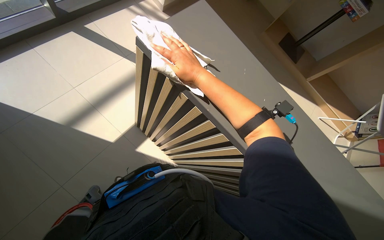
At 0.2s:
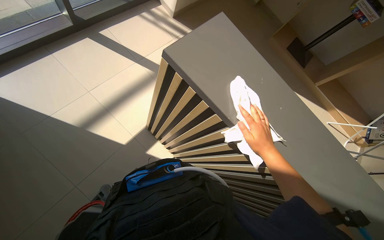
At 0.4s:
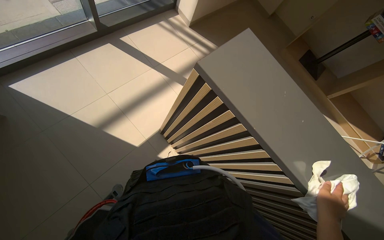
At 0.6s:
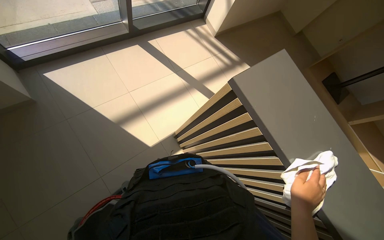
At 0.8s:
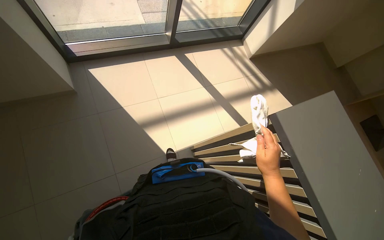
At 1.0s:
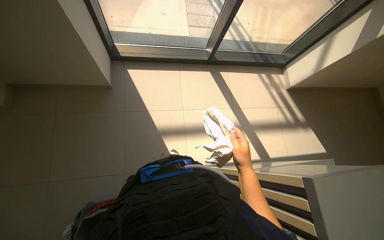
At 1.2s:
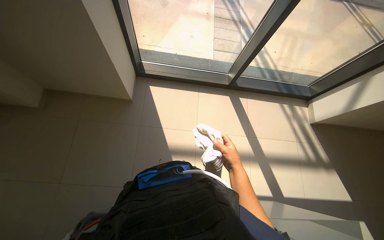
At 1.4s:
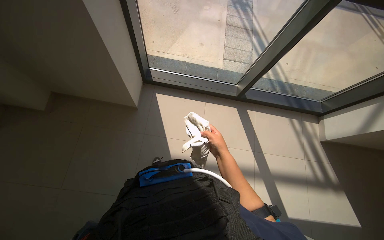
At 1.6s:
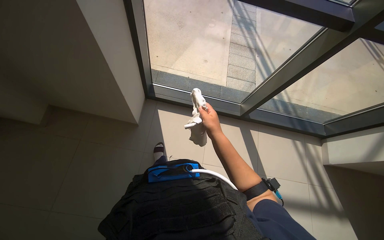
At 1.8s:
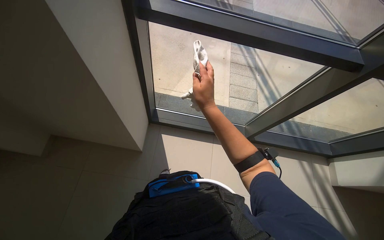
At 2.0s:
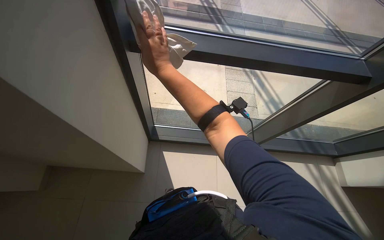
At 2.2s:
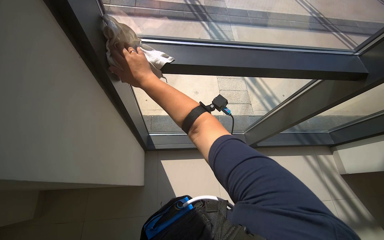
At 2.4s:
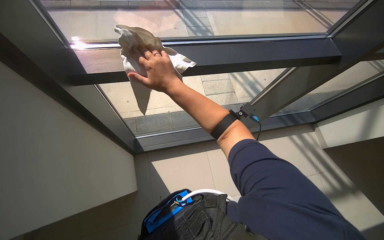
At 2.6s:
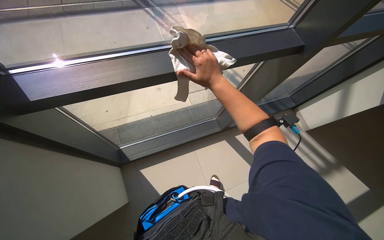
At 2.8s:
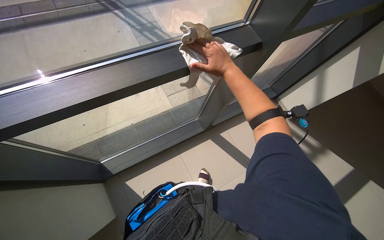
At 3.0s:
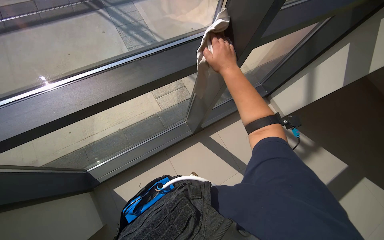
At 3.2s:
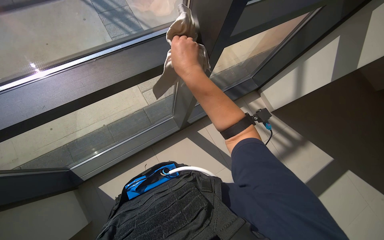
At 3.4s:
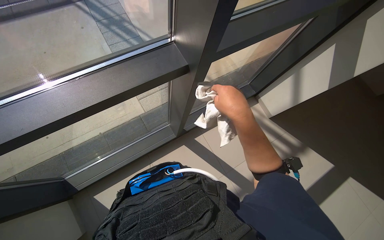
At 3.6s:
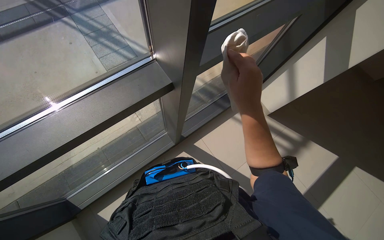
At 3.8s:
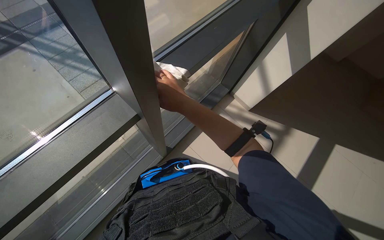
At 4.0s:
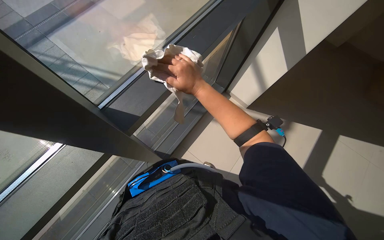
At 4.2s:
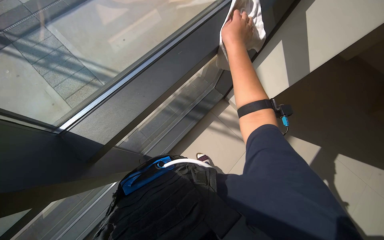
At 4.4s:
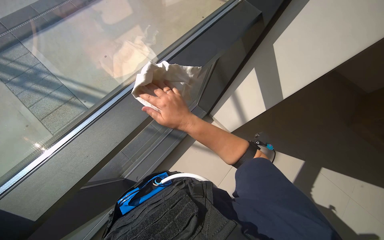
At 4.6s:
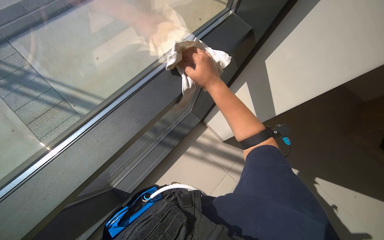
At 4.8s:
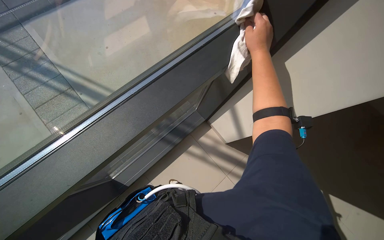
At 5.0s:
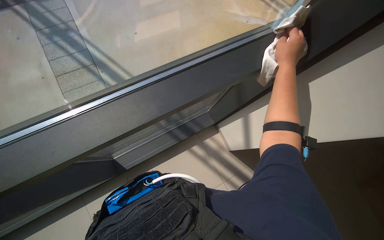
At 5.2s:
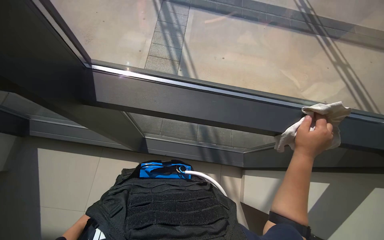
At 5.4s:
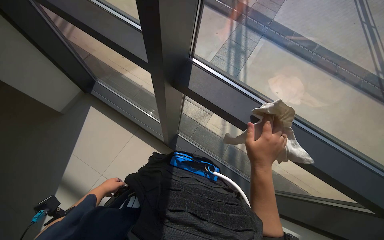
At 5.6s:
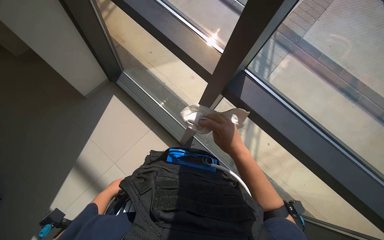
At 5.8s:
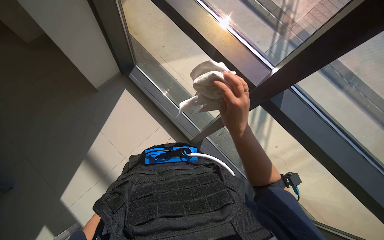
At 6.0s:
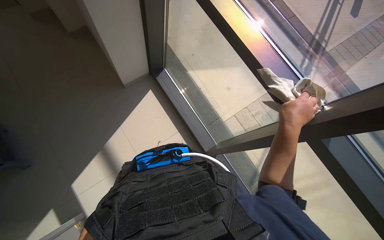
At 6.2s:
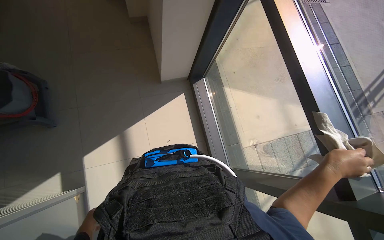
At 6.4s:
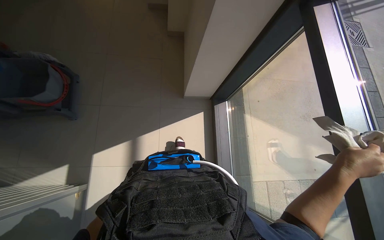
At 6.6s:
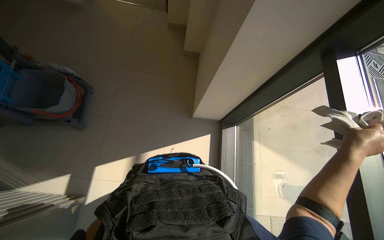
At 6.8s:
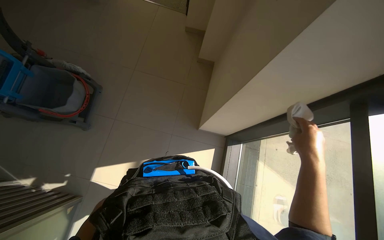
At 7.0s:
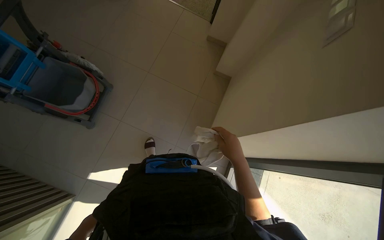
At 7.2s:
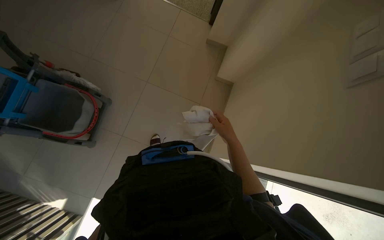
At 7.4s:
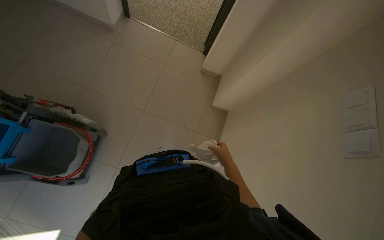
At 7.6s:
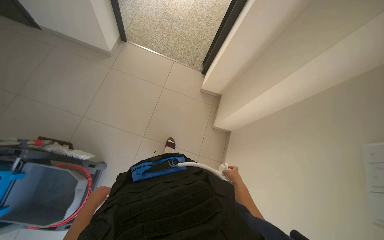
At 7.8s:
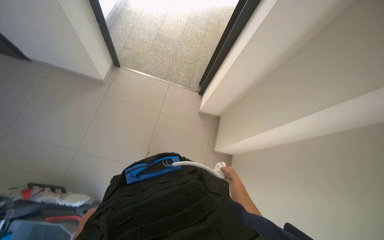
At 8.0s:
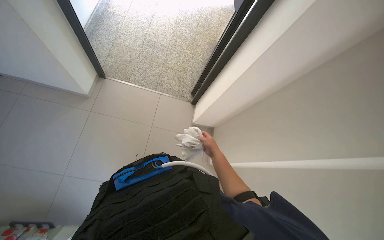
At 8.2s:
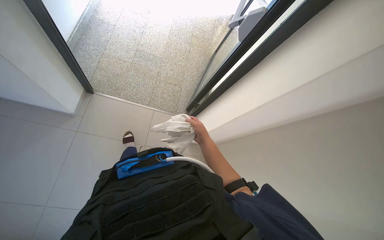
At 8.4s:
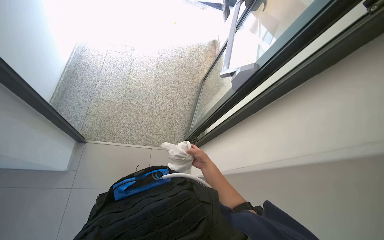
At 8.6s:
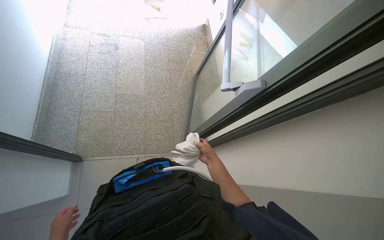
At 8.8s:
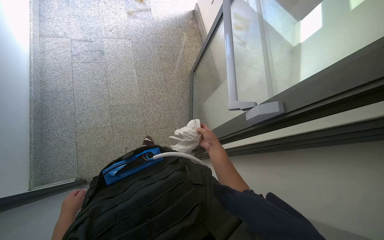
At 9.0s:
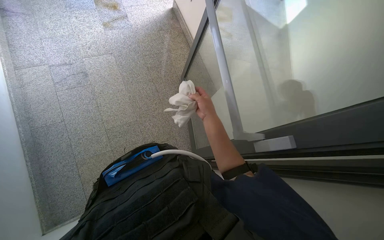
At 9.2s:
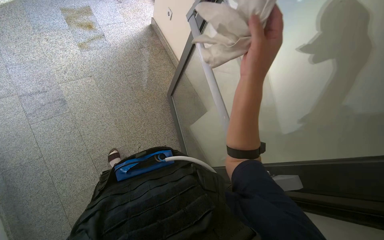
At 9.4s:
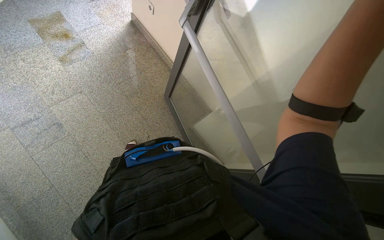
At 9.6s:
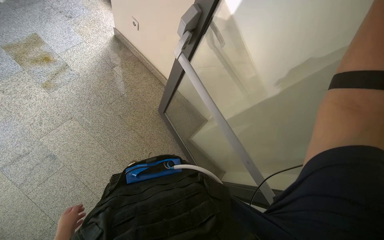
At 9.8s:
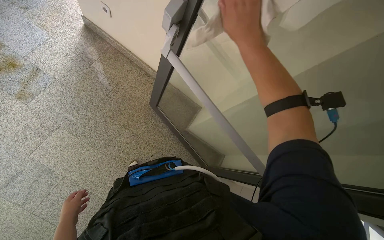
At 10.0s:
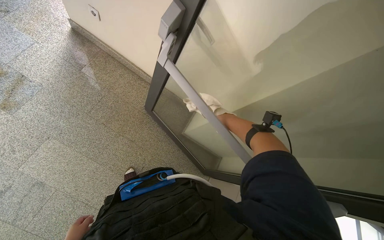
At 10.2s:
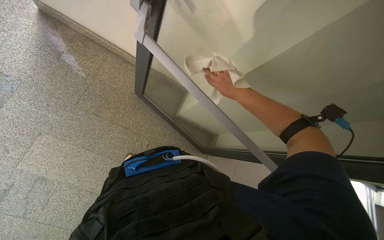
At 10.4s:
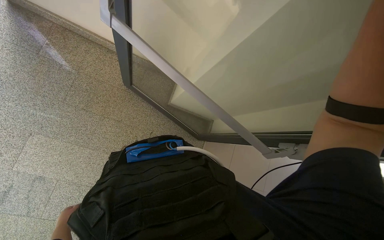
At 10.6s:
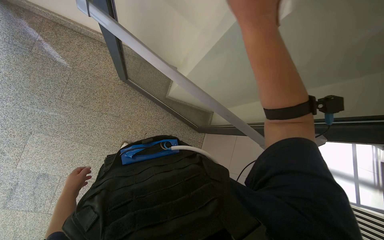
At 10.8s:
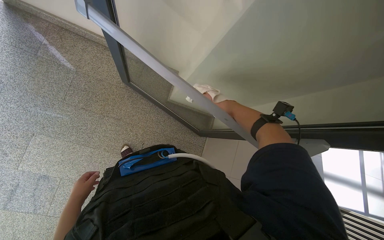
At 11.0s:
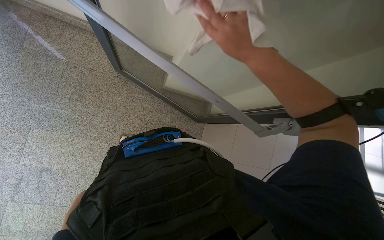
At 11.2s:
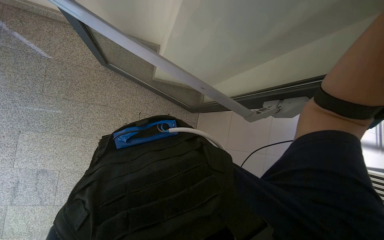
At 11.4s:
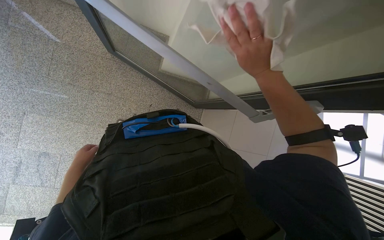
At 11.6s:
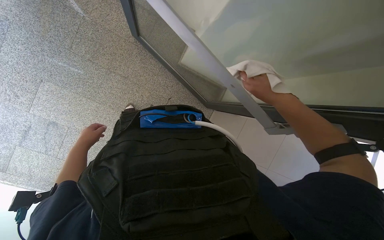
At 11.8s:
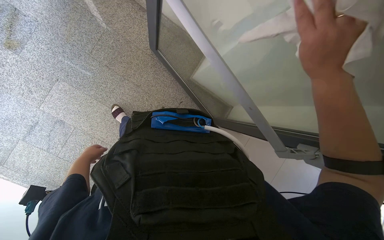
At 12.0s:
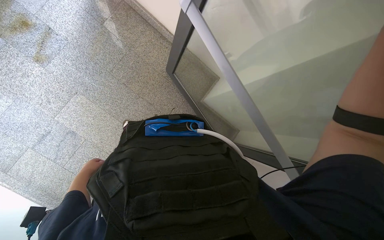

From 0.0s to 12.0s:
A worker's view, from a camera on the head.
Job: wiping surfaces.
The whole recording: Wiping various surfaces. The worker uses a cloth to wipe glass door frames, a desk, and glass panels.
From 0.0s to 1.6s: The camera travels roughly 70 cm. The wearer looks approximately 60 degrees further to the left. The view tips upward by some 15 degrees.
From 1.6s to 3.0s: The camera is carried approximately 50 cm. The wearer's head swings some 30 degrees to the right.
From 3.0s to 4.4s: The head travels roughly 70 cm.
From 4.4s to 6.0s: The wearer's head swings about 90 degrees to the left.
From 6.0s to 7.6s: The head travels roughly 40 cm. The wearer looks roughly 20 degrees further upward.
From 7.6s to 9.0s: The camera is carried some 1 m. Everything in view rotates approximately 25 degrees counterclockwise.
From 9.0s to 10.4s: The head travels roughly 50 cm. The head rotates approximately 40 degrees to the right. The wearer looks roughly 25 degrees further downward.

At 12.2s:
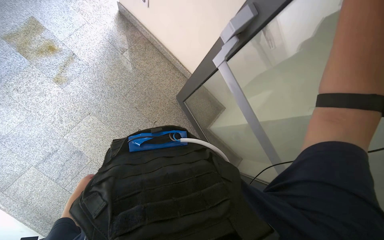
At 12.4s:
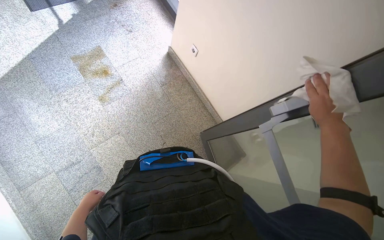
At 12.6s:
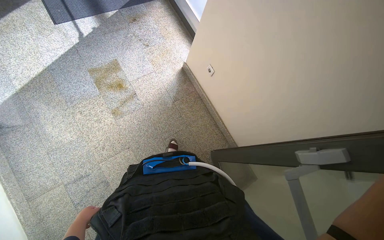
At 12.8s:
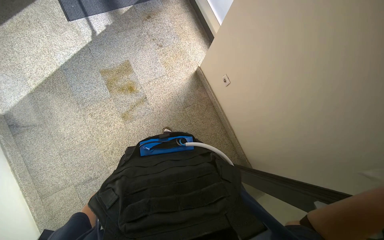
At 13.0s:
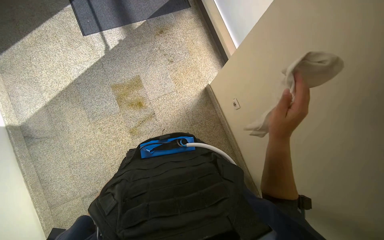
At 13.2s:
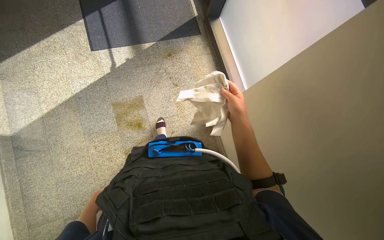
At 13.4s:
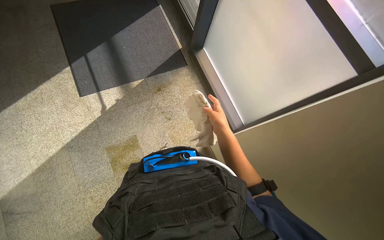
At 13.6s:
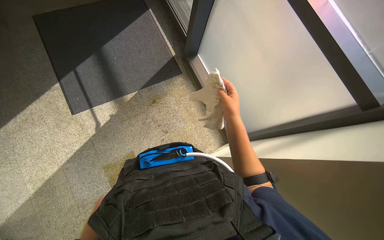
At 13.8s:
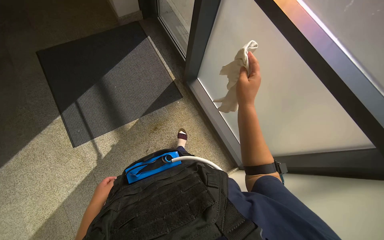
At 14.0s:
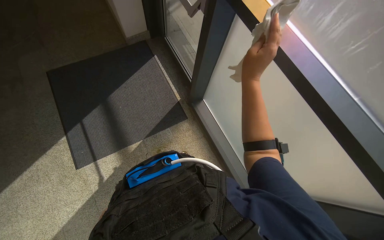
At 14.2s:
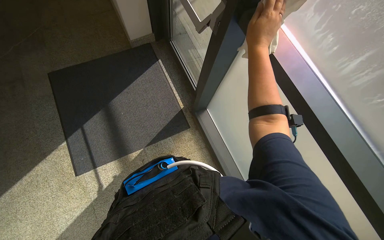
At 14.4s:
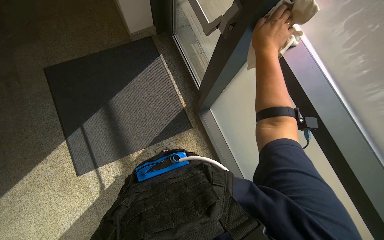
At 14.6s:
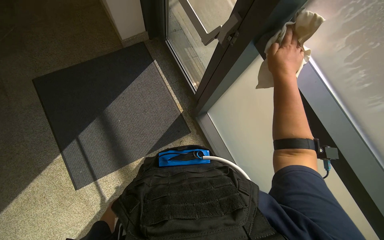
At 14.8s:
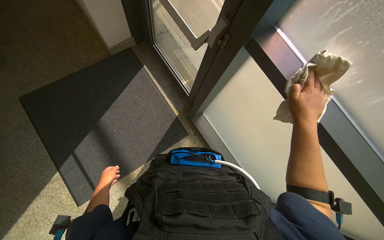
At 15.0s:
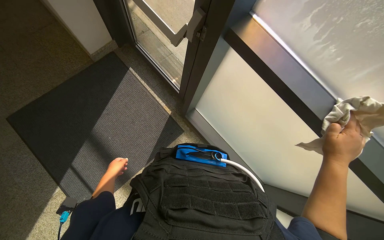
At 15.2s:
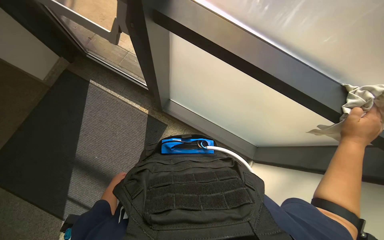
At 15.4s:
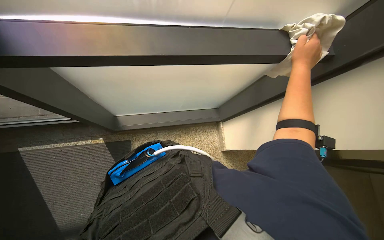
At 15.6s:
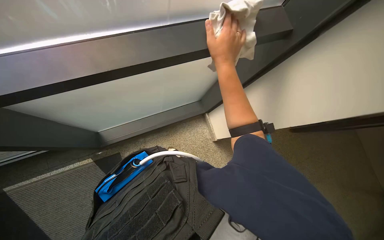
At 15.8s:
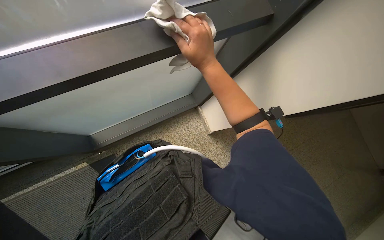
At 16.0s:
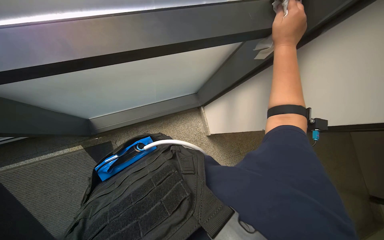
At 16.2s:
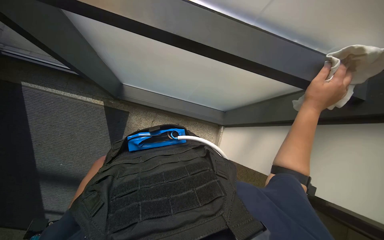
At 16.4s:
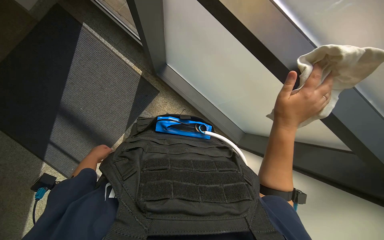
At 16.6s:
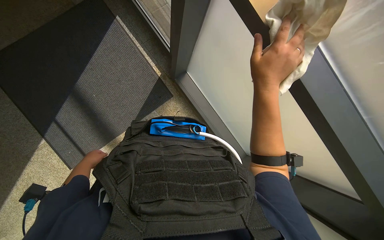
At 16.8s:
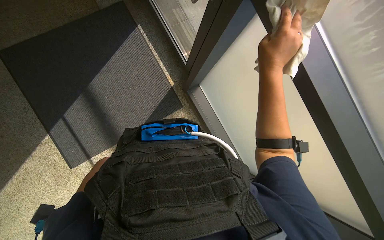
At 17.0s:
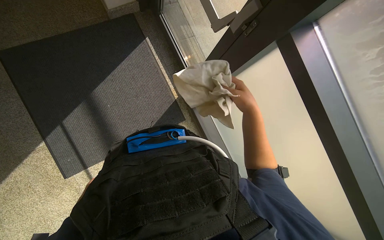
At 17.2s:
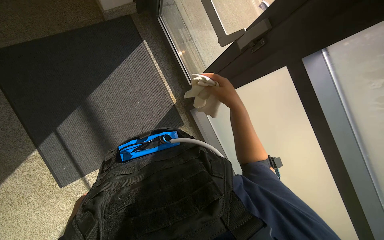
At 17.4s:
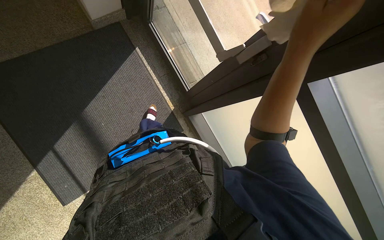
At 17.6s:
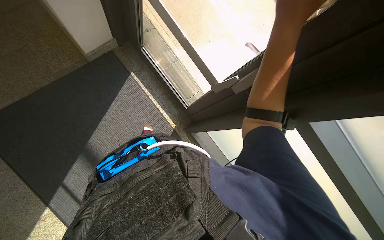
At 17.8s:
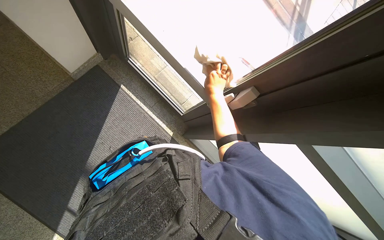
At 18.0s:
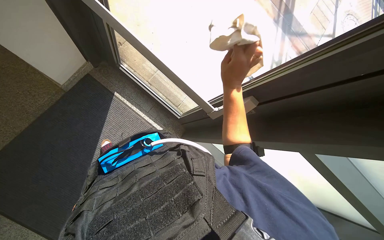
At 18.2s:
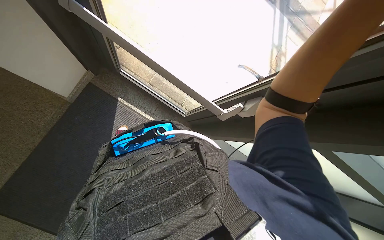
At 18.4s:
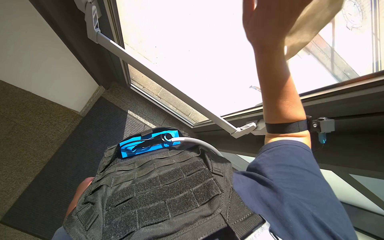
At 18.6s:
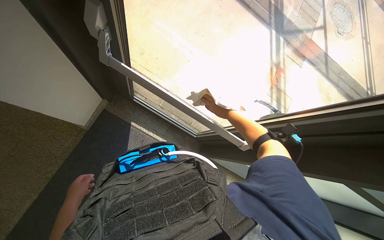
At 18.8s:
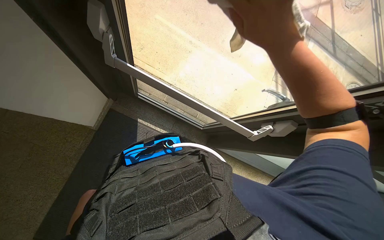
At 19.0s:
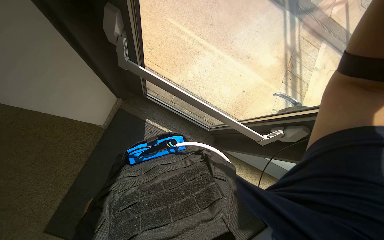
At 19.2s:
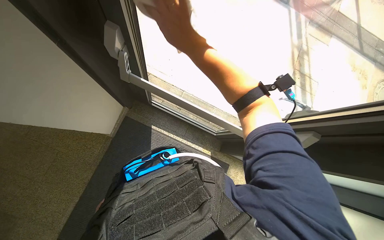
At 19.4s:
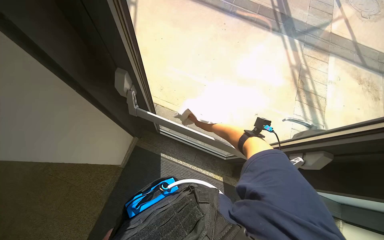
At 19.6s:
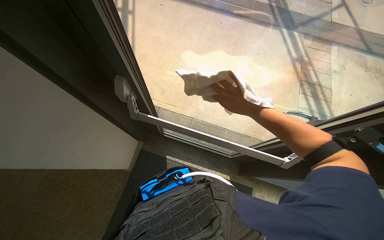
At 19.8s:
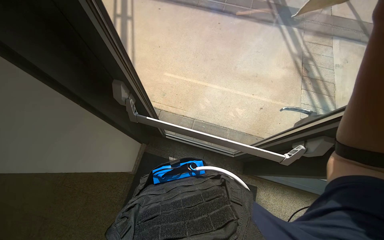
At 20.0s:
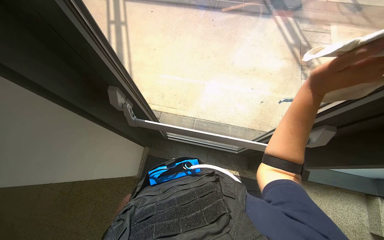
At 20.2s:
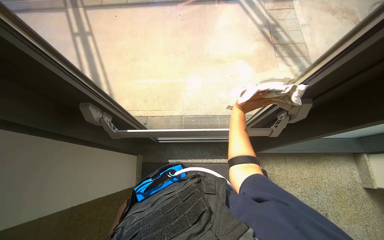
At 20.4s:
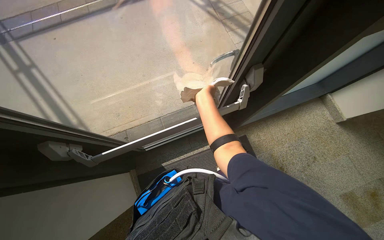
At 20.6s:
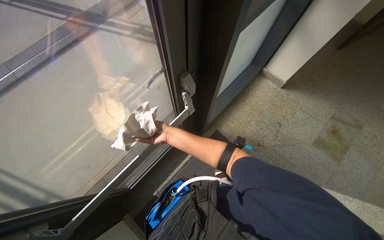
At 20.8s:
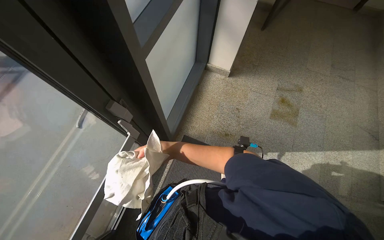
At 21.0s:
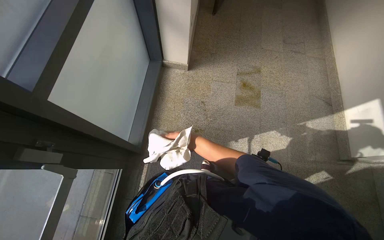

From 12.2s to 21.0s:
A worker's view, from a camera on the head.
Job: wiping surfaces.
The whole recording: Wiping various surfaces. The worker uses a cloth to wipe glass door frames, a desk, and glass panels.
From 15.2s to 16.6s: The right hand swings up and down the picture, about 25 cm each way, with 2 reversals.
From 16.6s to 18.0s: The right hand goes farther from the camera and returns, approximately 25 cm each way.
From 18.0s to 19.6s: The camera is aimed roughly 30 degrees further to the left. The view tips upward by roughly 30 degrees.
From 19.6s to 21.0s: The wearer moves some 50 cm. The head rotates some 95 degrees to the right.
